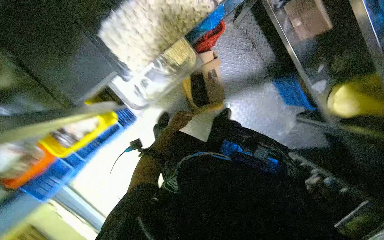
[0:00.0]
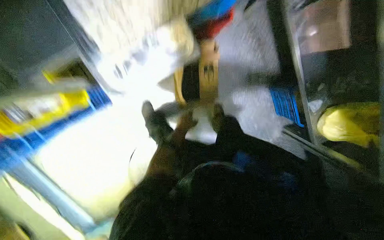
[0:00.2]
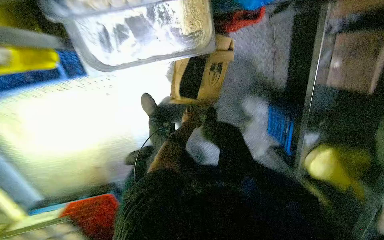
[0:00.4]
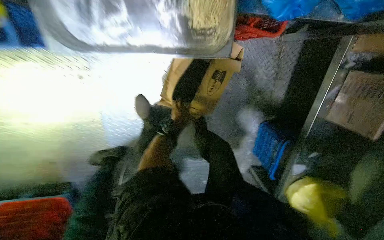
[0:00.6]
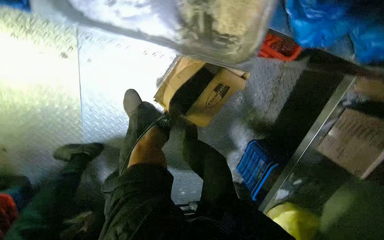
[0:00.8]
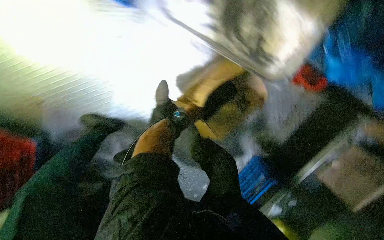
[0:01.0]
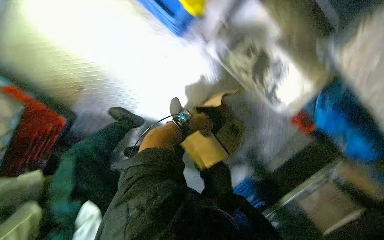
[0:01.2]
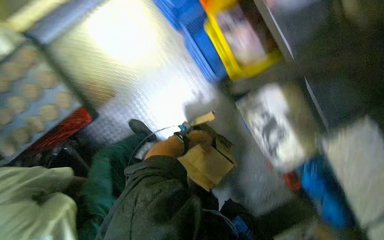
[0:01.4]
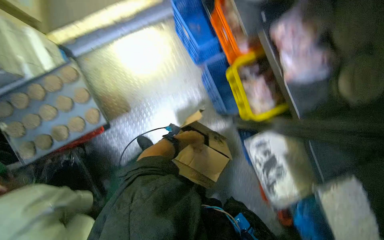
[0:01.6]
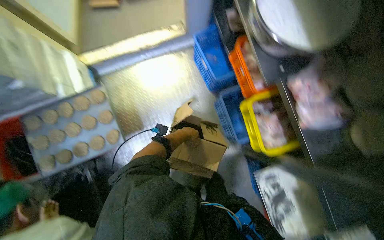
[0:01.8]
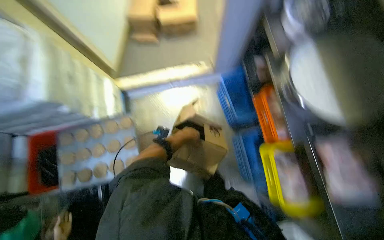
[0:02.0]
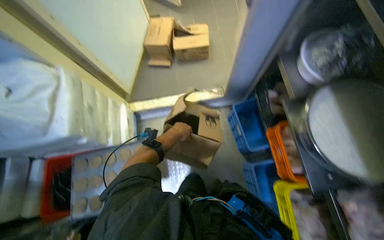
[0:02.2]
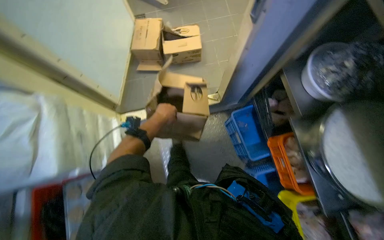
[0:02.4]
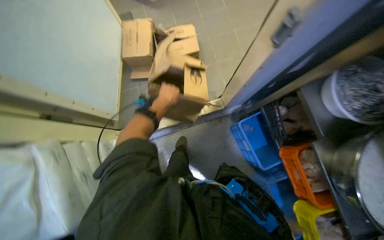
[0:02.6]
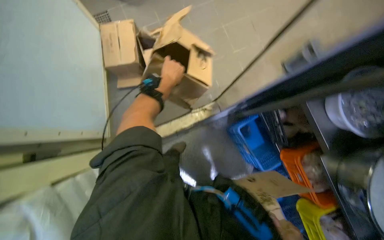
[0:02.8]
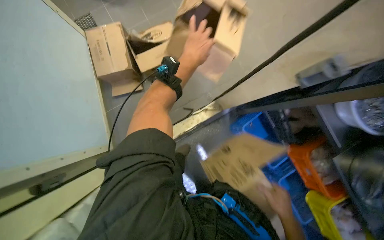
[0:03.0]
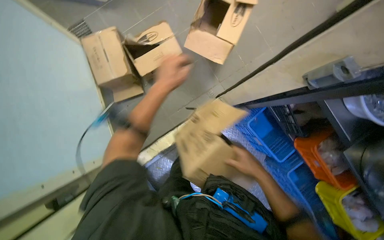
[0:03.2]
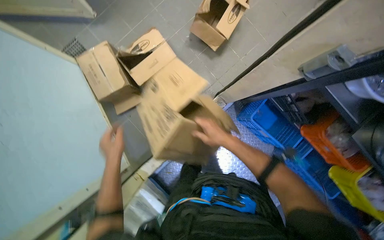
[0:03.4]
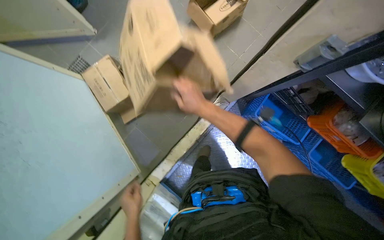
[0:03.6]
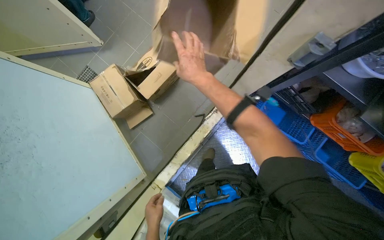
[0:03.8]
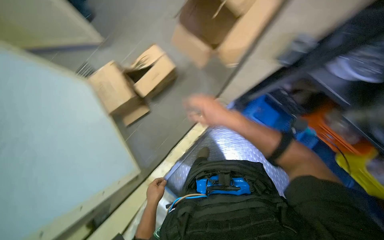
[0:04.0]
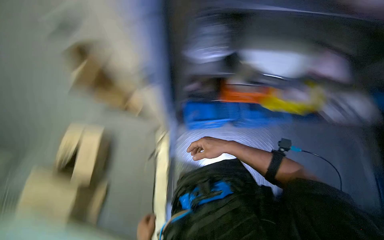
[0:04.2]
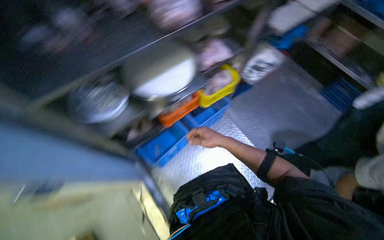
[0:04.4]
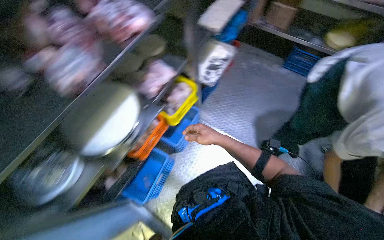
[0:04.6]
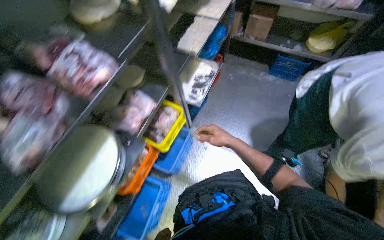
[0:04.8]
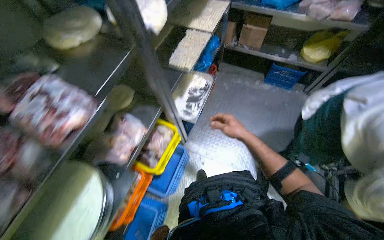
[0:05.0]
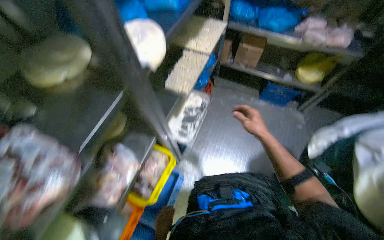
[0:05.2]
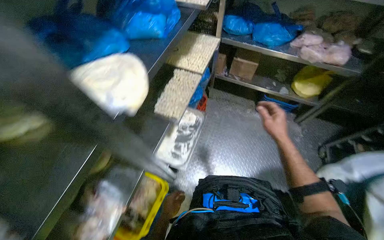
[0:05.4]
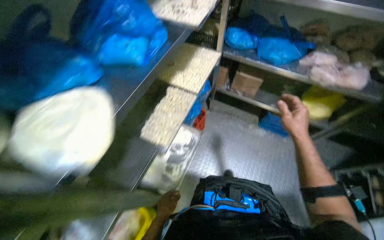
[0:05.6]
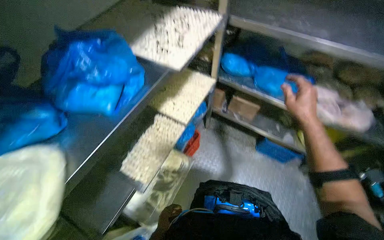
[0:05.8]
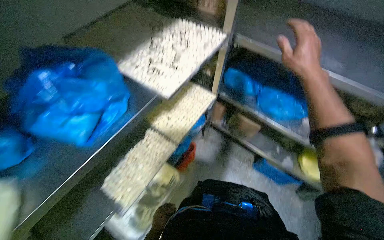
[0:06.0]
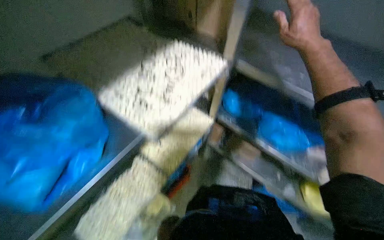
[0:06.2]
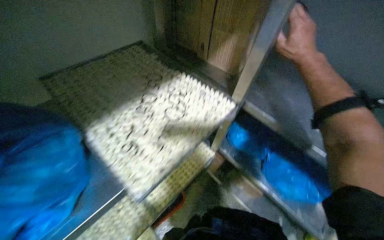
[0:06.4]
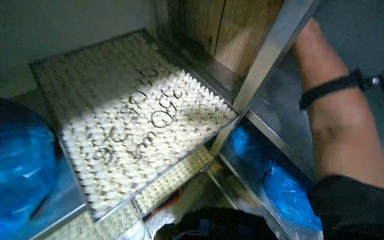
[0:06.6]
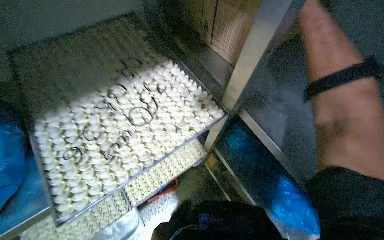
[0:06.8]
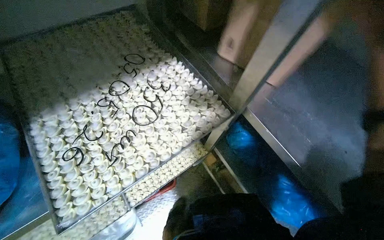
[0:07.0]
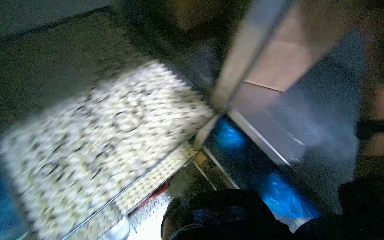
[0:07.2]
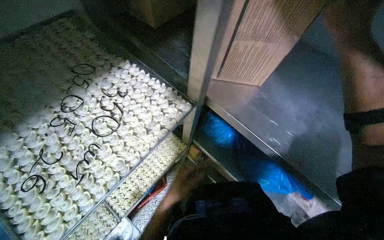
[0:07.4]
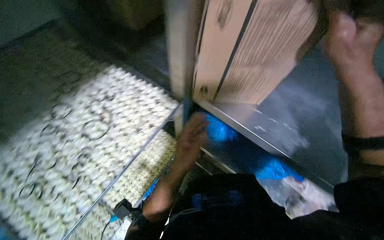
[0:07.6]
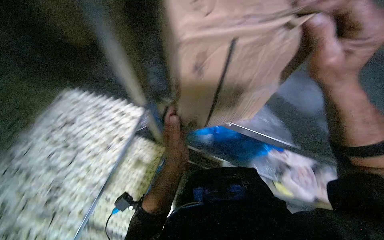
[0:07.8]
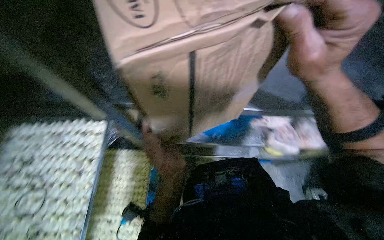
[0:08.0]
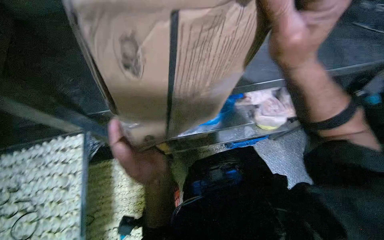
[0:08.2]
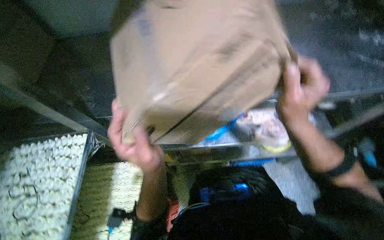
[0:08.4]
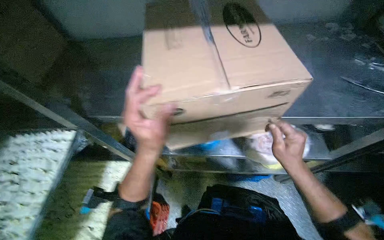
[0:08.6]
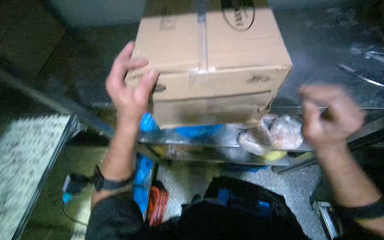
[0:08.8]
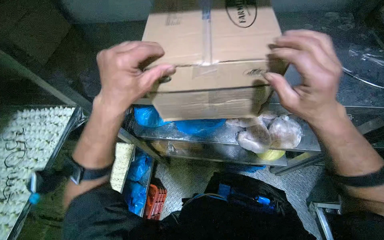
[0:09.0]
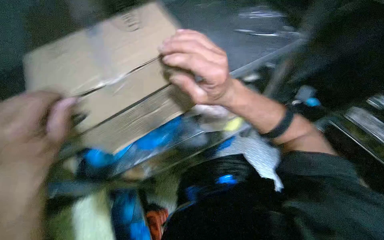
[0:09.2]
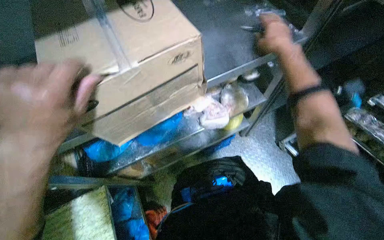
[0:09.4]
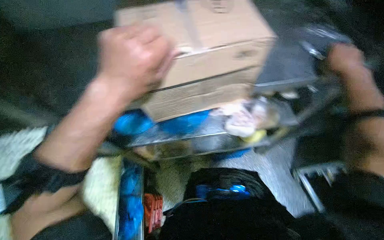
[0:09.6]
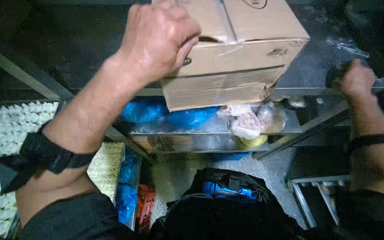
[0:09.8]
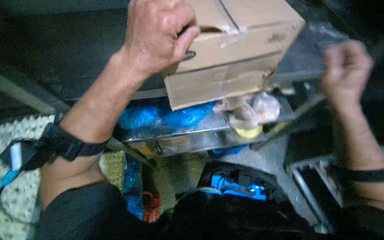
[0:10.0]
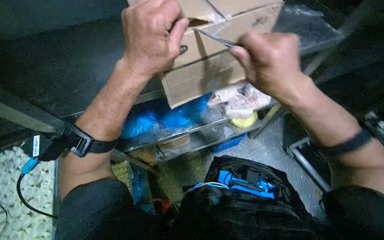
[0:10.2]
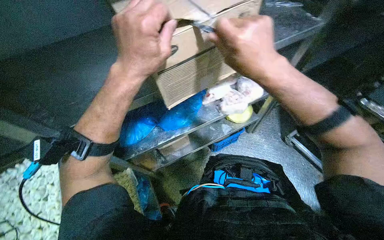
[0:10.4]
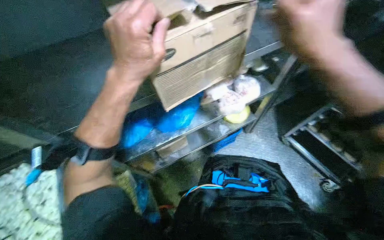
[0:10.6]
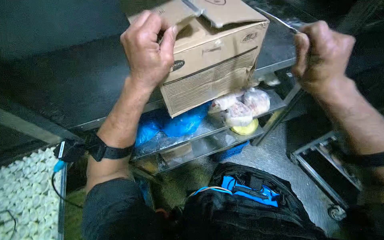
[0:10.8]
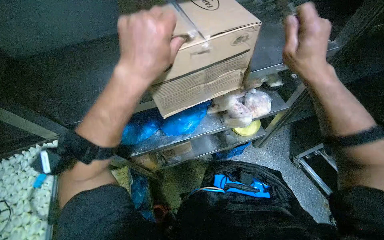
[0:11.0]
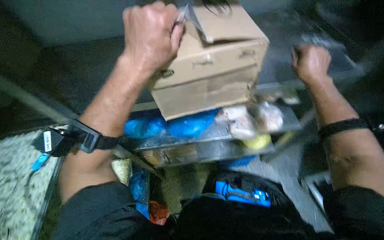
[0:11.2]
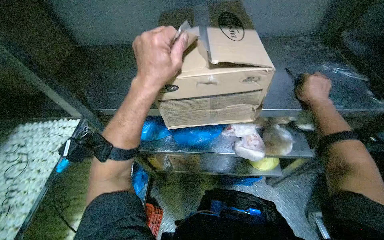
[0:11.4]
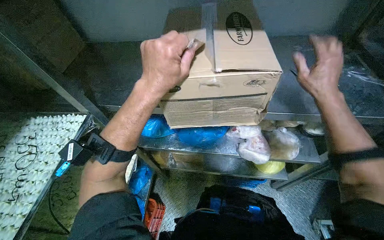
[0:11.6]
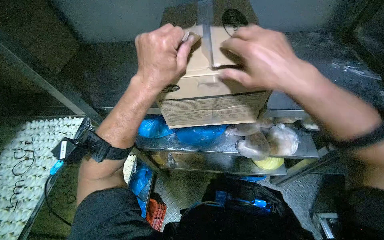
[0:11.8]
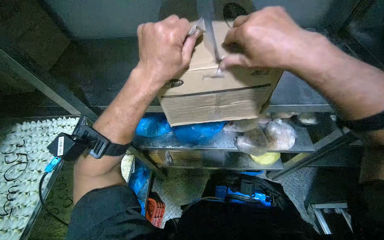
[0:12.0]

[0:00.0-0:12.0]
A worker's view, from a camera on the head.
Job: preparing food.
The whole recording: Stocking frozen food onto shelves. The worker unloads bags of frozen food from cardboard boxes and places them onto metal shelves.
0:00.0 to 0:01.6: The camera is carried about 60 cm. The camera sweeps to the right, by roughly 30 degrees. The view tips upward by some 15 degrees. Everything in view rotates some 95 degrees clockwise.
0:01.6 to 0:03.0: The wearer moves approximately 90 cm.
0:03.0 to 0:04.4: The right hand travels to the left and up the picture by some 35 cm.
0:04.4 to 0:06.0: The wearer moves roughly 1.5 m.
0:06.0 to 0:07.6: The camera is carried some 40 cm.
0:07.6 to 0:09.0: The scene rotates counterclockwise by about 30 degrees.
0:10.4 to 0:12.0: The wearer looks roughly 25 degrees further to the left. The right hand reaches some 25 cm to the right, then returns.

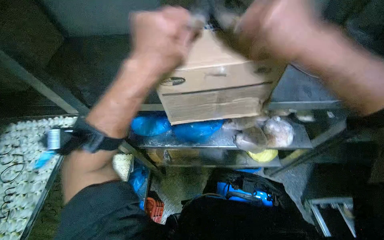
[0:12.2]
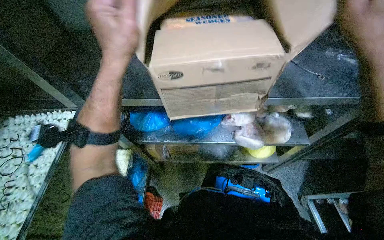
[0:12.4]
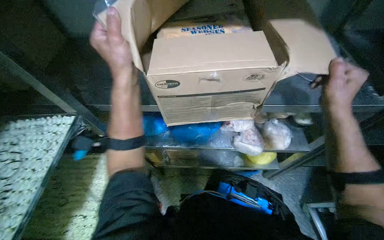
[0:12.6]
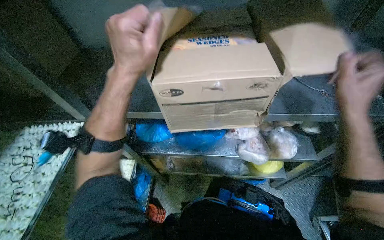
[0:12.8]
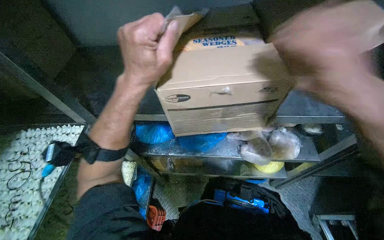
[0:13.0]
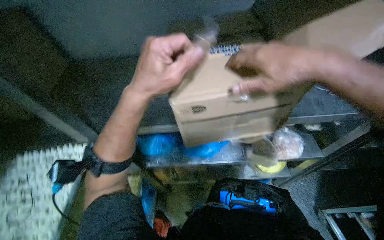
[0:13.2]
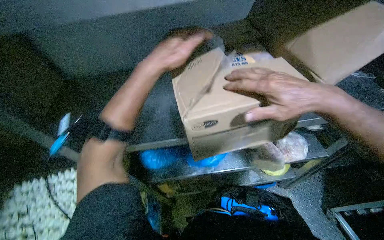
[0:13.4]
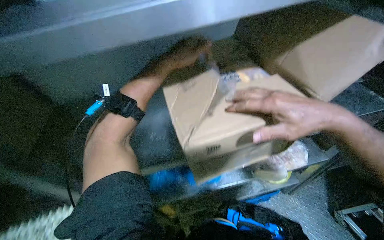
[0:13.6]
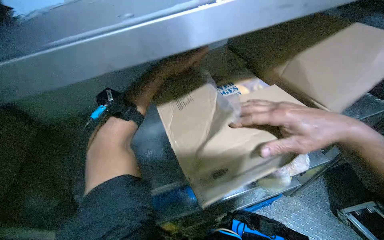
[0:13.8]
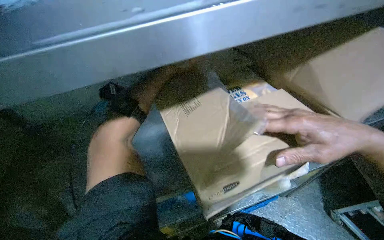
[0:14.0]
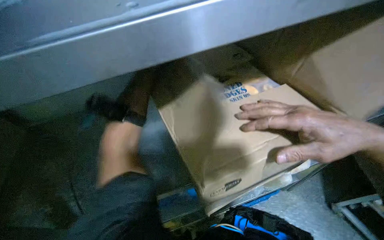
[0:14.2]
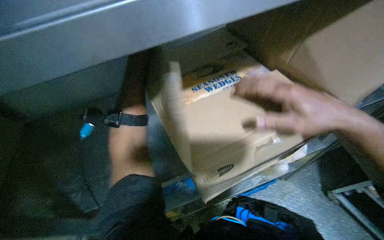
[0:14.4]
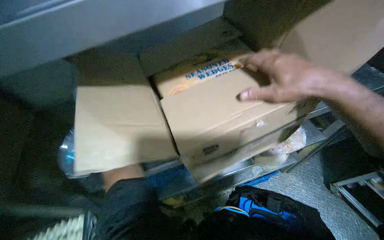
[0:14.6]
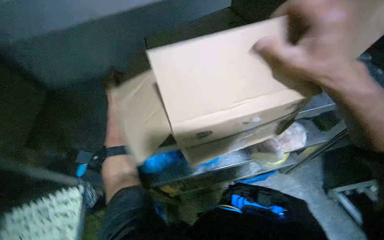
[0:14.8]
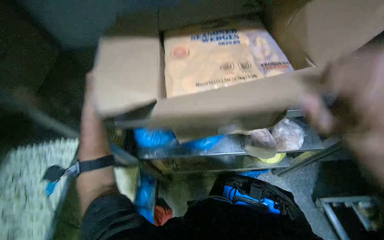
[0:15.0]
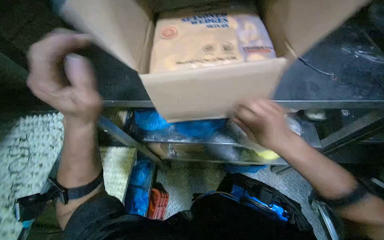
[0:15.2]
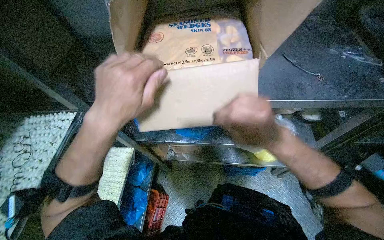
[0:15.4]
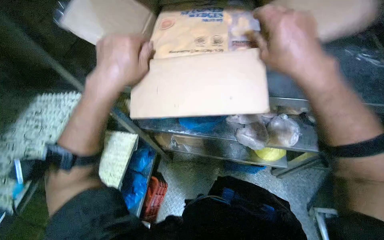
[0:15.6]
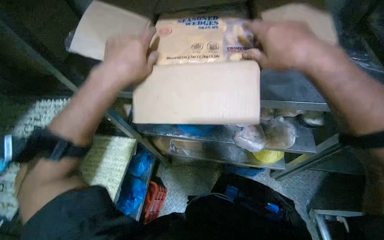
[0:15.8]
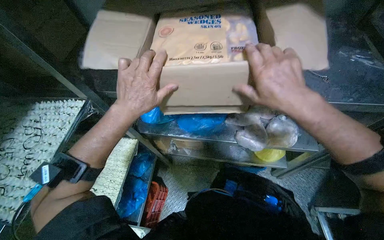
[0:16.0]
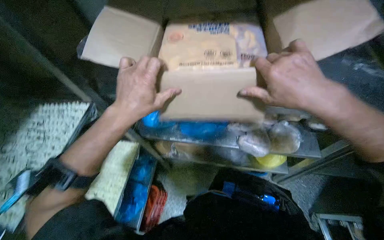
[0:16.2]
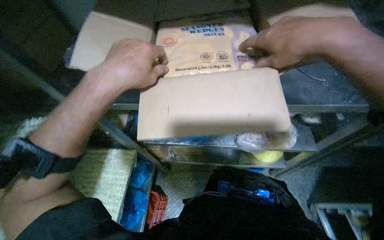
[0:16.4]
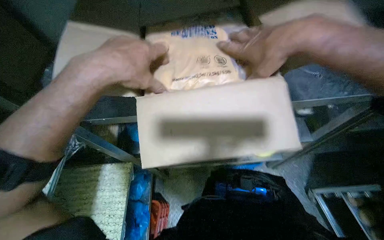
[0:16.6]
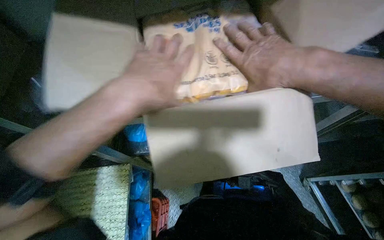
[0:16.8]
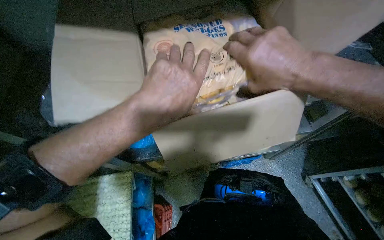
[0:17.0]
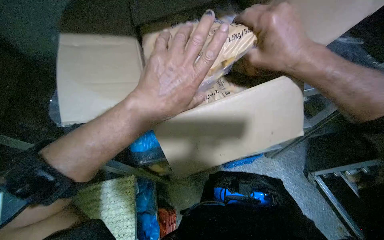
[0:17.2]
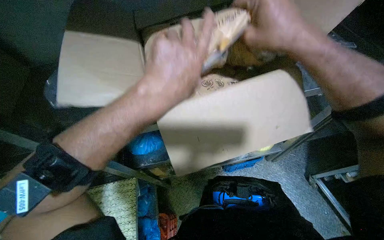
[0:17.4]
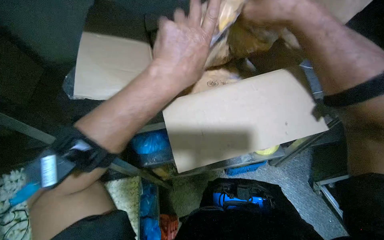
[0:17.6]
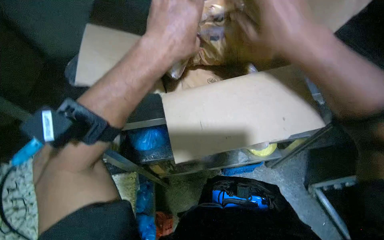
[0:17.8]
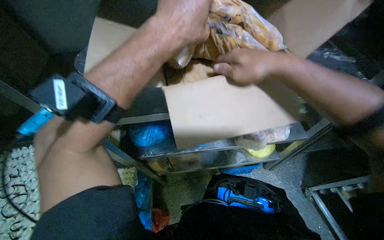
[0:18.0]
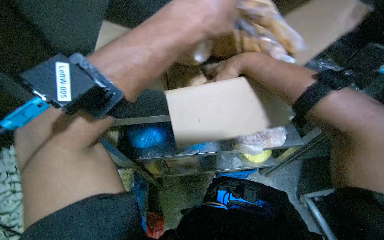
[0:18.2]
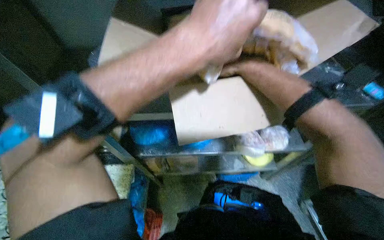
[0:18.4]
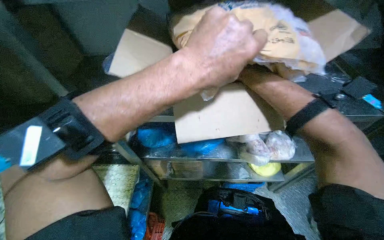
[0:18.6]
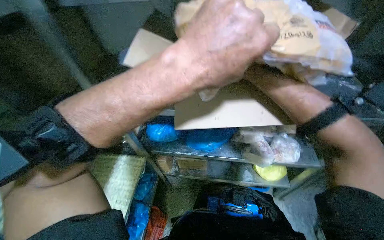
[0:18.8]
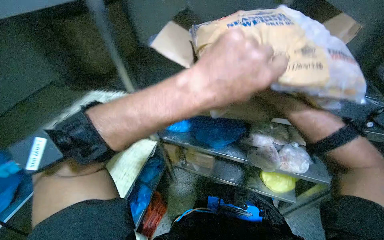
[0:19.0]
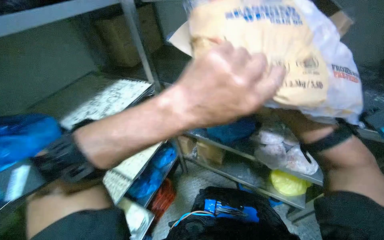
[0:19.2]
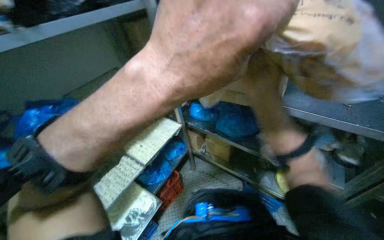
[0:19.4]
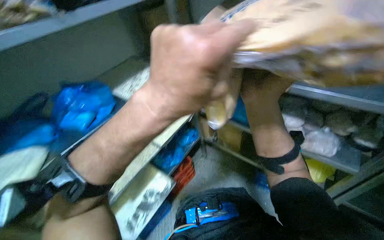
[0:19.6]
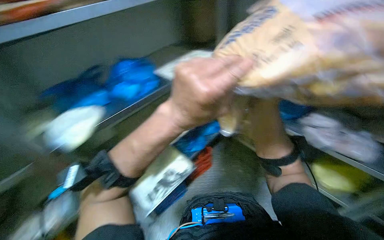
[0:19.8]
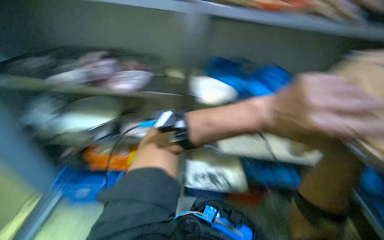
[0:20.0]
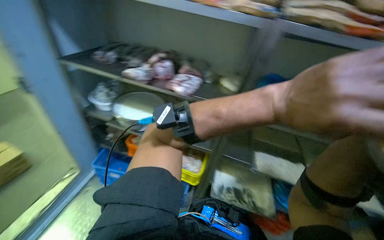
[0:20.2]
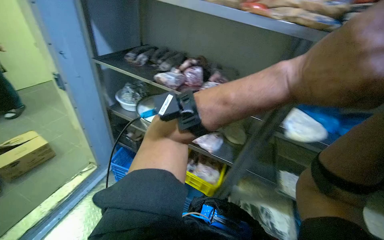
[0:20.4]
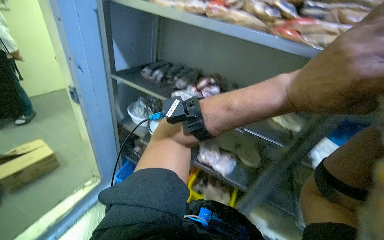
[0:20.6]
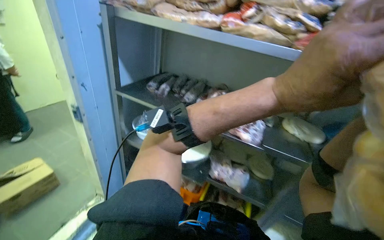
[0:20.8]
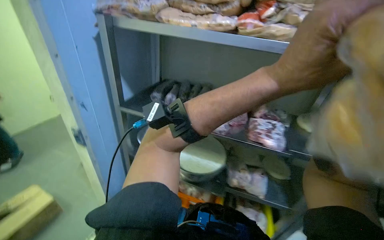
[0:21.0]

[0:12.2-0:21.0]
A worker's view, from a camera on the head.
Job: preparing food.
The whole recording: Stocking frozen food onto shelves. The worker unloads bags of frozen food from cardboard boxes and places them onto metal shelves.
0:12.2 to 0:13.6: The right hand goes to the right and returns, some 15 cm each way. The left hand shifts roughly 25 cm up the picture and farther from the camera.
0:13.6 to 0:15.2: The camera pitches downward, by roughly 15 degrees.
0:15.2 to 0:16.6: The left hand moves up the picture, roughly 10 cm. Meanwhile the right hand swings up and down the picture, some 20 cm each way, with 2 reversals.
0:16.6 to 0:18.0: The right hand heads farther from the camera, covering approximately 10 cm.
0:18.0 to 0:19.6: The wearer looks some 35 degrees further to the left.
0:19.6 to 0:21.0: The wearer moves about 60 cm. The head turns to the left by some 30 degrees.
